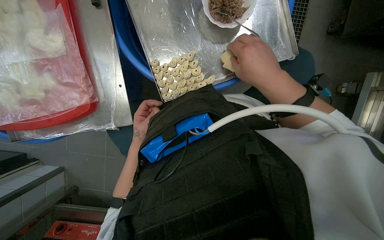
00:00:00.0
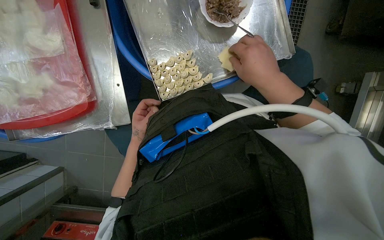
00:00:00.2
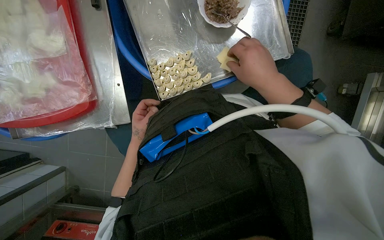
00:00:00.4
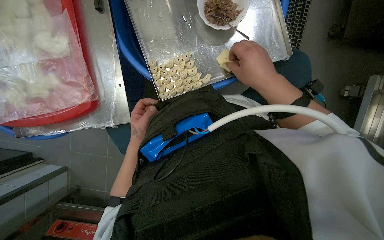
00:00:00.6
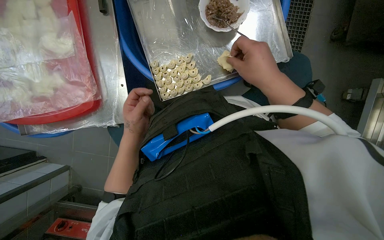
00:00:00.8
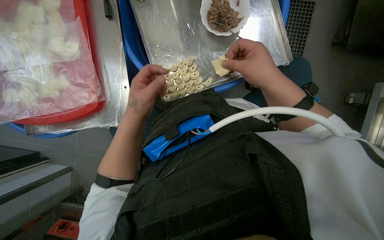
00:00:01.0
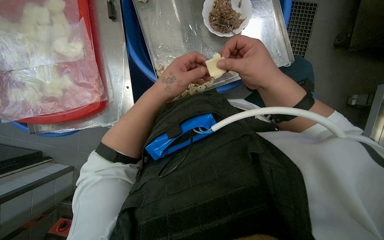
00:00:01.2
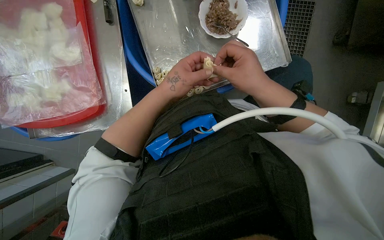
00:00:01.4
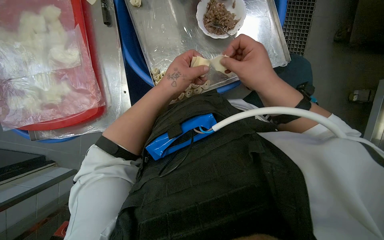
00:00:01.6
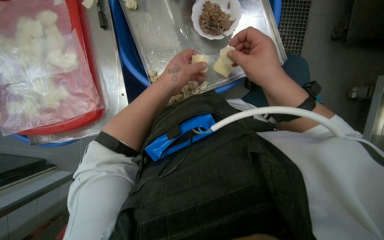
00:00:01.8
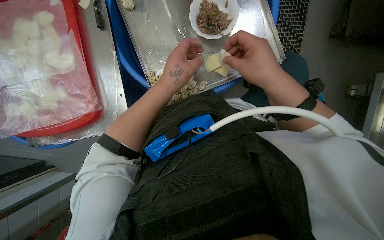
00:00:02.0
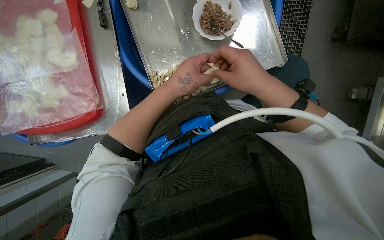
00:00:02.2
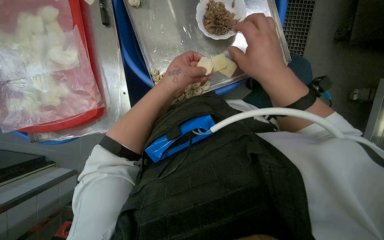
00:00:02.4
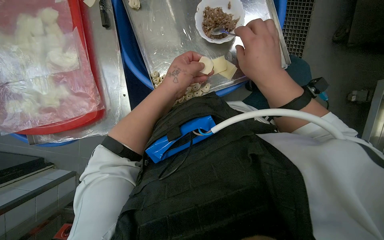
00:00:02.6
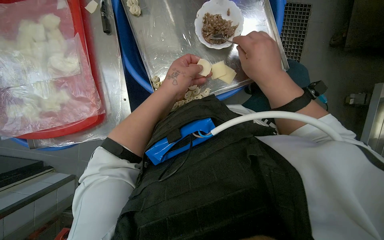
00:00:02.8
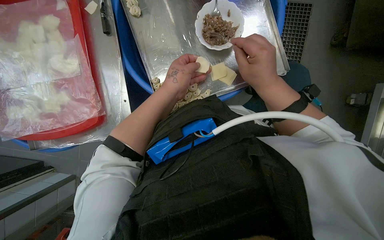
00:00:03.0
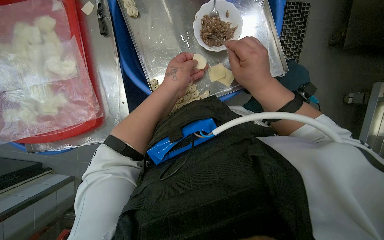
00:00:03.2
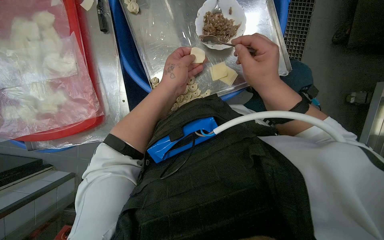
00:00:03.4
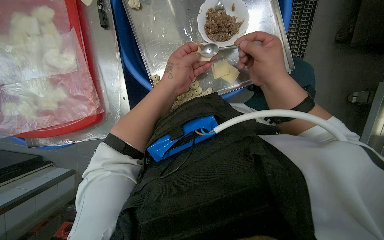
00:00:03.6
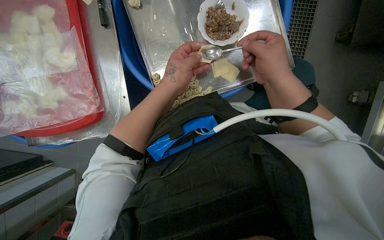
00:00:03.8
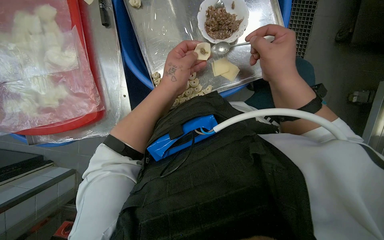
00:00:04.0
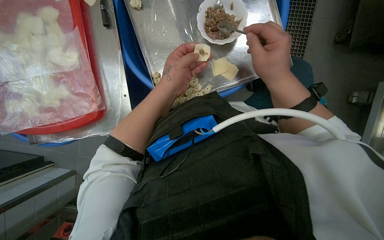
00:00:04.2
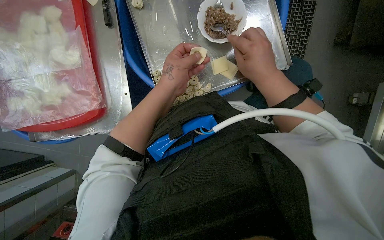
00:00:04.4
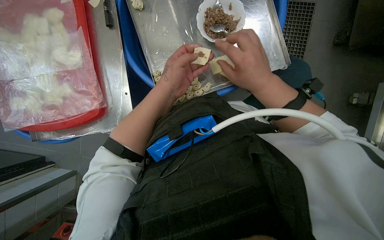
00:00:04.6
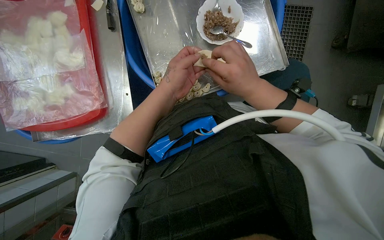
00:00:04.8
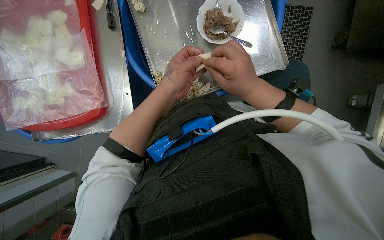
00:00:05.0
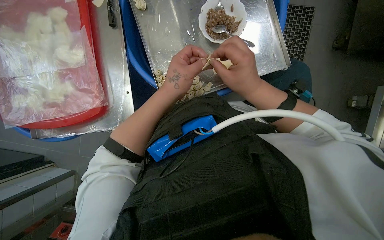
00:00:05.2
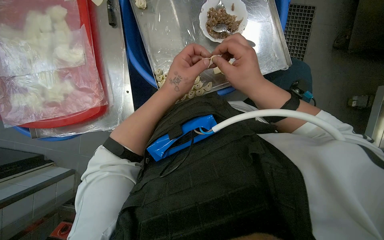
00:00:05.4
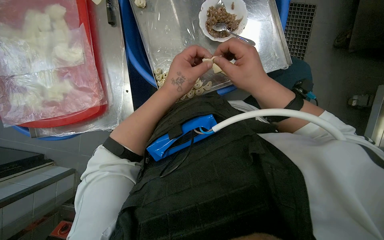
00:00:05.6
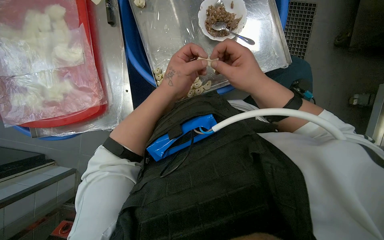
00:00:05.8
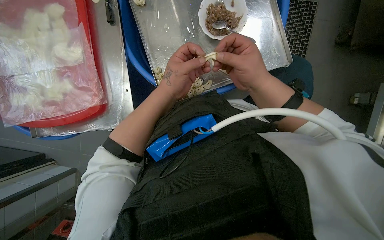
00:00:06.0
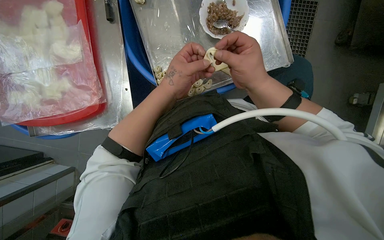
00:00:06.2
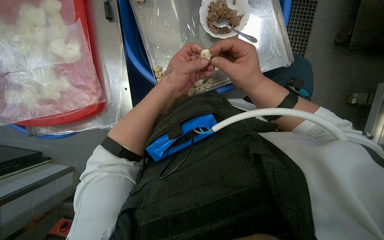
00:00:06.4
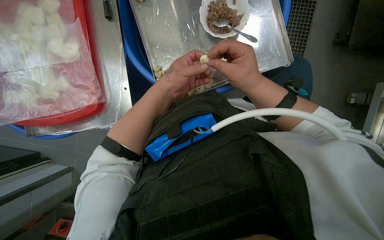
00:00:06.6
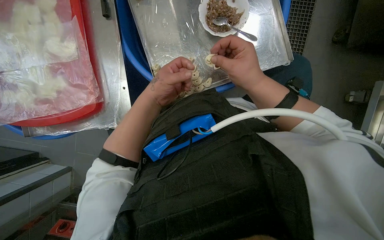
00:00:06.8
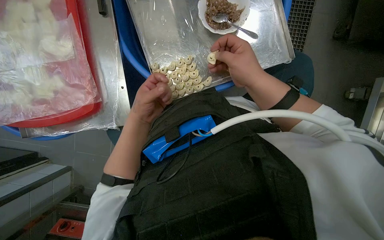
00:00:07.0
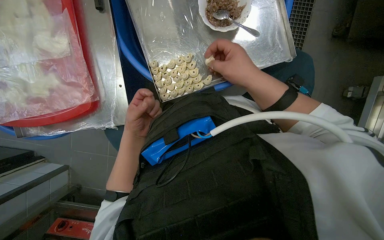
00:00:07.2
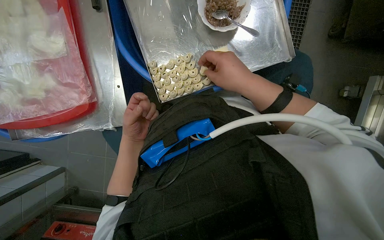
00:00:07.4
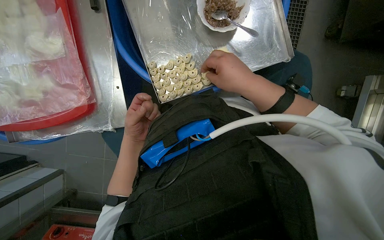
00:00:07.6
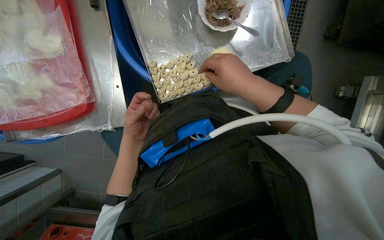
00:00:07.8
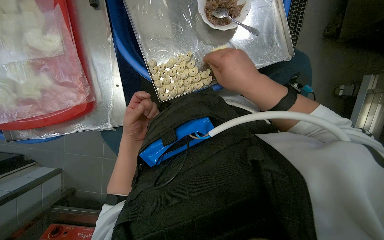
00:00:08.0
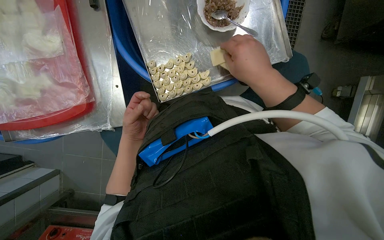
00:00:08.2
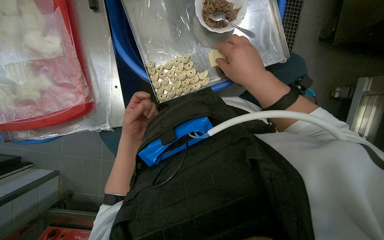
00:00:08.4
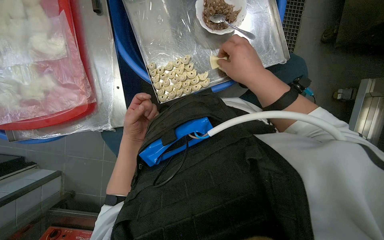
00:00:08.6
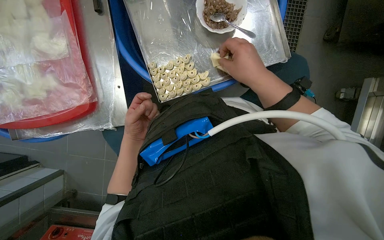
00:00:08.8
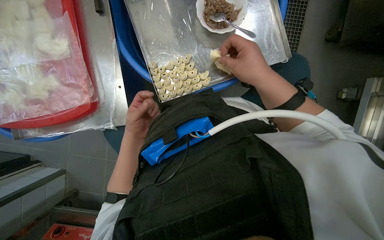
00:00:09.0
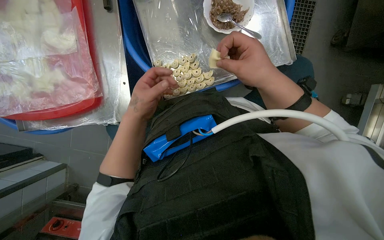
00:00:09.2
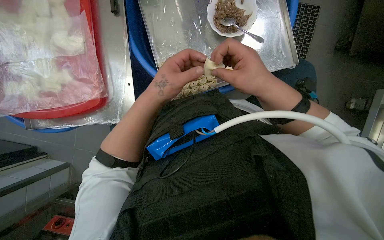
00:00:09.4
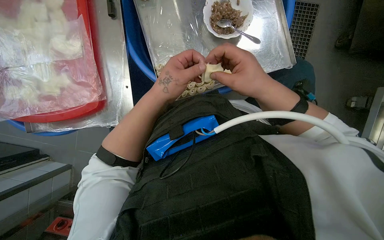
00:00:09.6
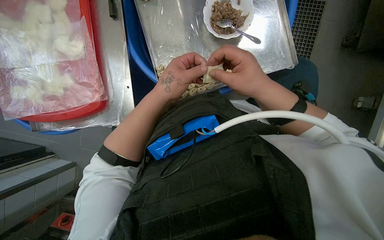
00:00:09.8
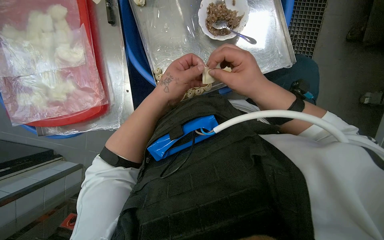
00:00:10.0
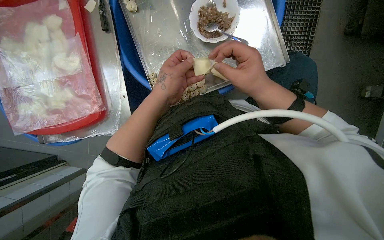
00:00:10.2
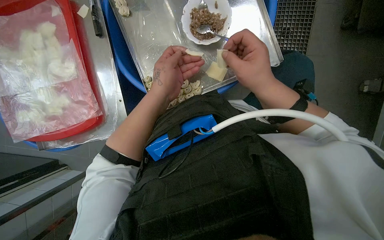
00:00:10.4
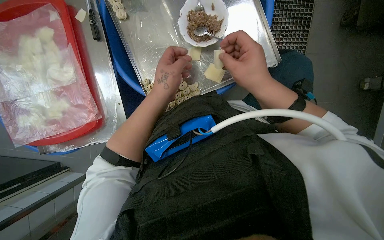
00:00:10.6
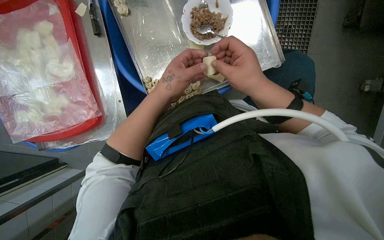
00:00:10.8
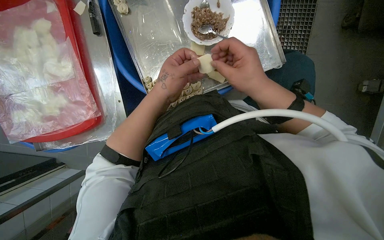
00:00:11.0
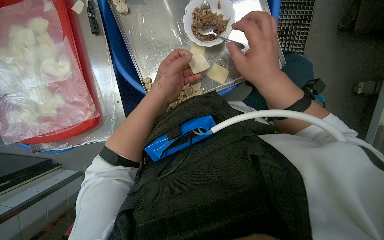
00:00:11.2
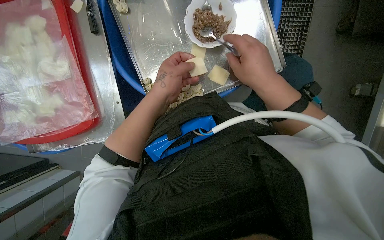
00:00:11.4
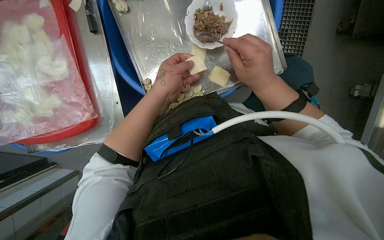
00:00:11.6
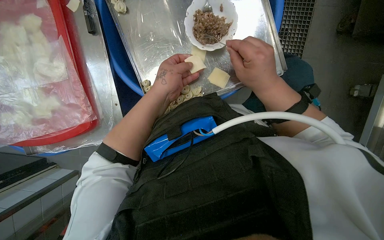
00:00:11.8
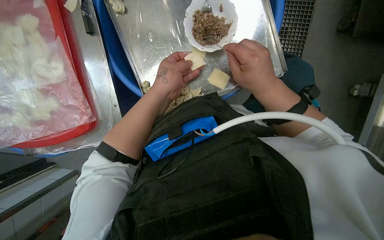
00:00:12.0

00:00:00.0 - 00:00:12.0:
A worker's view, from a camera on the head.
Job: preparing food.
The whole recording: Making dumplings with meat filling. The worker picks up dough, fills it with meat, folds it, and places the finished dumpling on a tray.
00:00:00.0 - 00:00:01.6: The left hand goes some 25 cm nearer to the camera, up the picture and to the right.
00:00:01.6 - 00:00:06.0: The hands make small movements and keep their place.
00:00:06.0 - 00:00:07.6: The left hand heads down the picture, to the left and farther from the camera, covering roughly 20 cm.
00:00:07.6 - 00:00:09.0: The hands make small movements and keep their place.
00:00:09.0 - 00:00:10.4: The left hand goes roughly 20 cm up the picture, to the right and nearer to the camera.
00:00:10.4 - 00:00:12.0: The hands work in one place, with small movements.

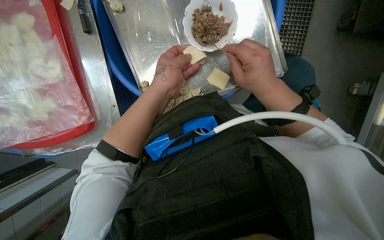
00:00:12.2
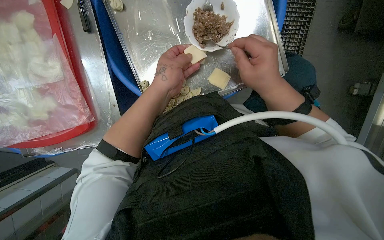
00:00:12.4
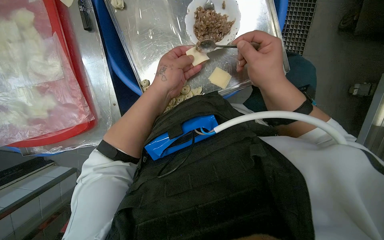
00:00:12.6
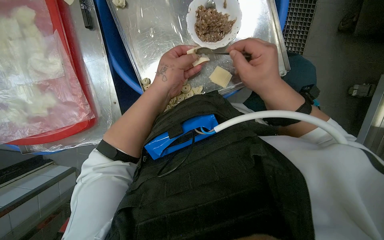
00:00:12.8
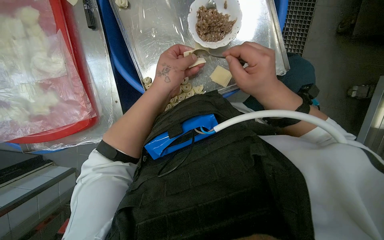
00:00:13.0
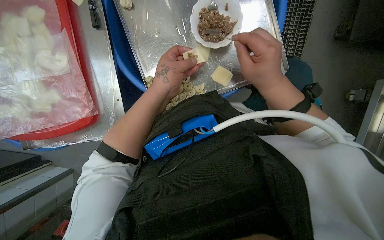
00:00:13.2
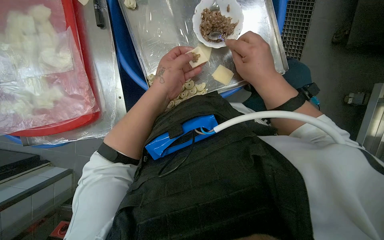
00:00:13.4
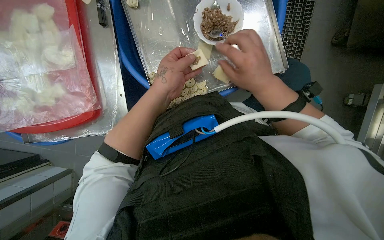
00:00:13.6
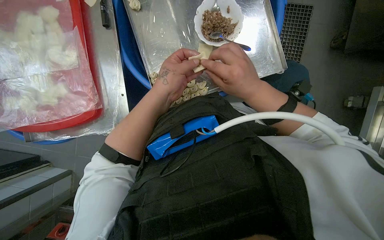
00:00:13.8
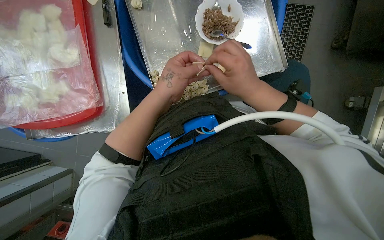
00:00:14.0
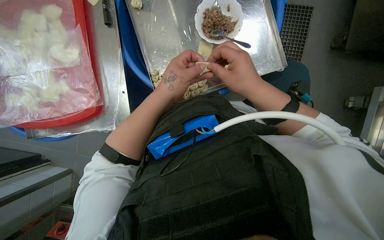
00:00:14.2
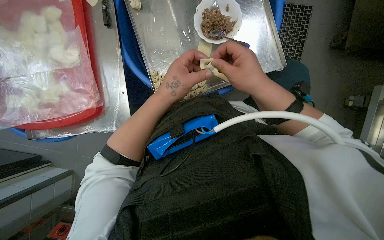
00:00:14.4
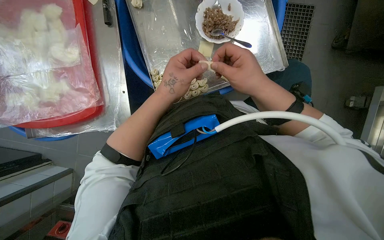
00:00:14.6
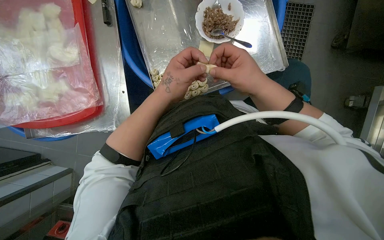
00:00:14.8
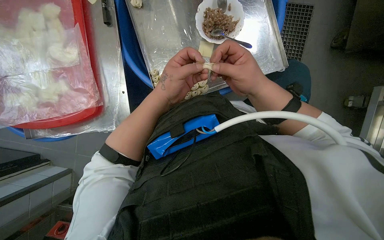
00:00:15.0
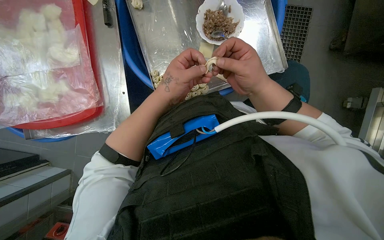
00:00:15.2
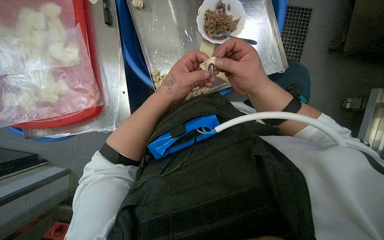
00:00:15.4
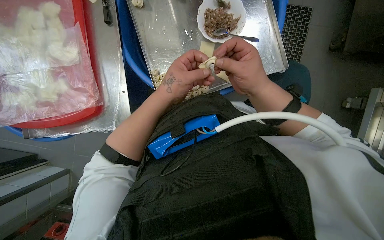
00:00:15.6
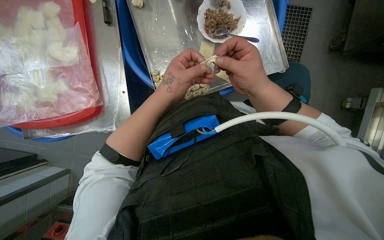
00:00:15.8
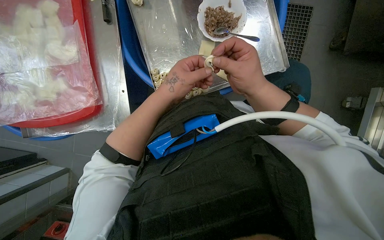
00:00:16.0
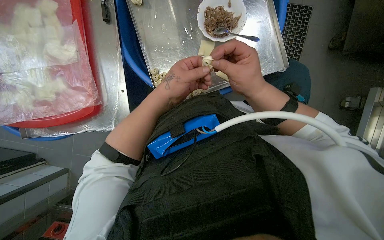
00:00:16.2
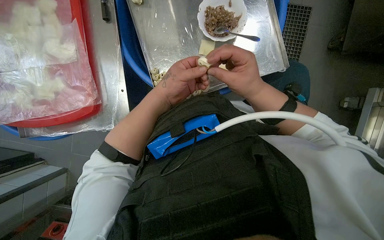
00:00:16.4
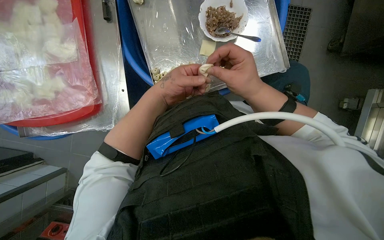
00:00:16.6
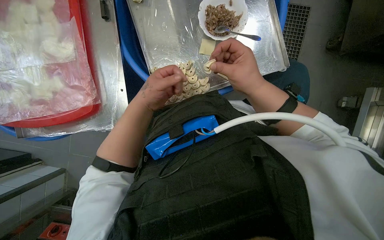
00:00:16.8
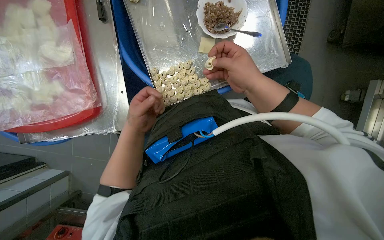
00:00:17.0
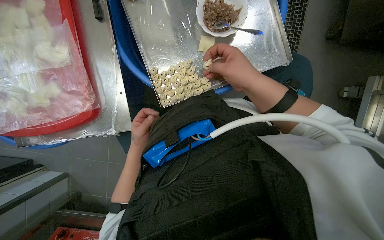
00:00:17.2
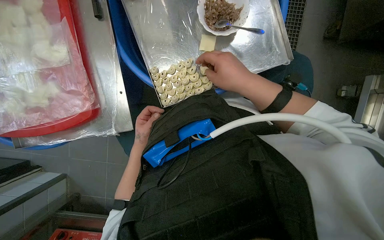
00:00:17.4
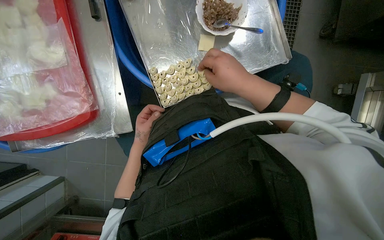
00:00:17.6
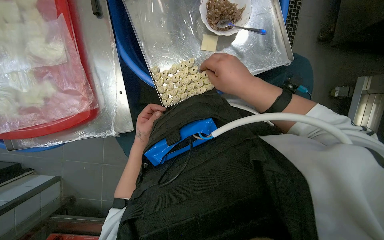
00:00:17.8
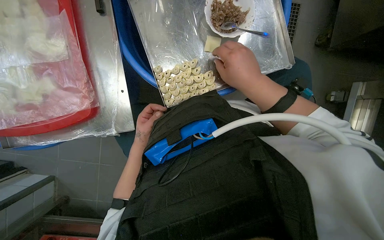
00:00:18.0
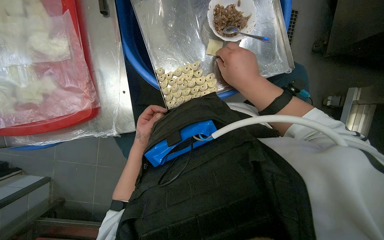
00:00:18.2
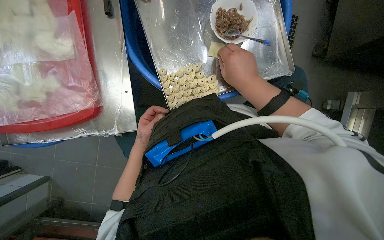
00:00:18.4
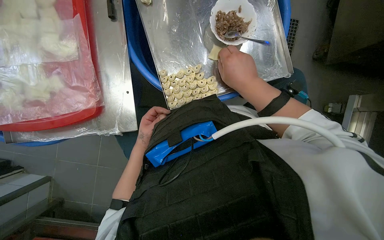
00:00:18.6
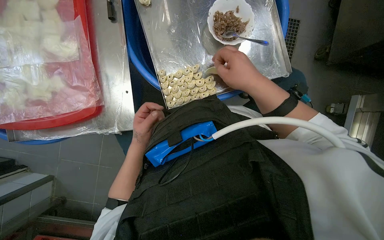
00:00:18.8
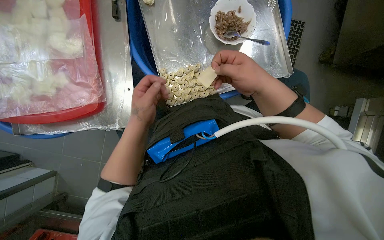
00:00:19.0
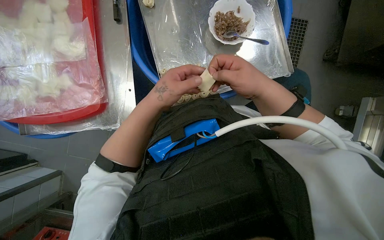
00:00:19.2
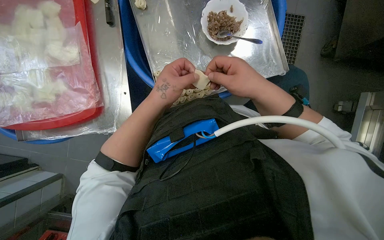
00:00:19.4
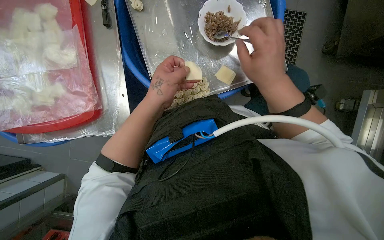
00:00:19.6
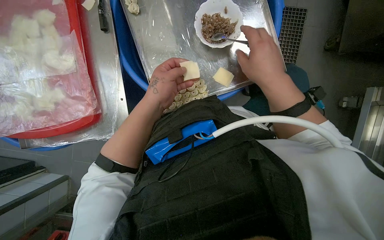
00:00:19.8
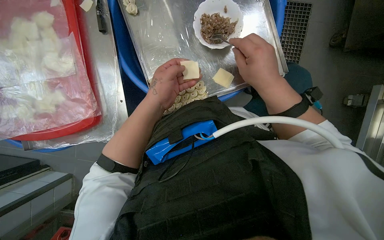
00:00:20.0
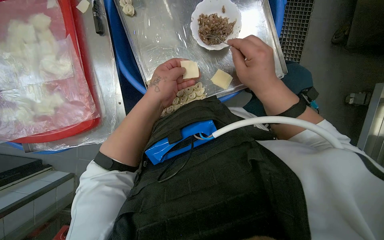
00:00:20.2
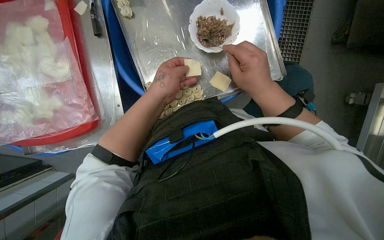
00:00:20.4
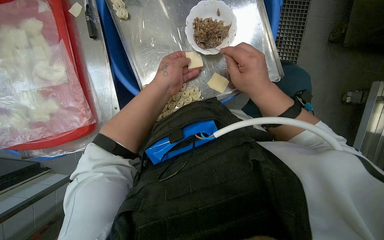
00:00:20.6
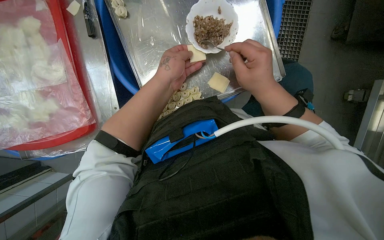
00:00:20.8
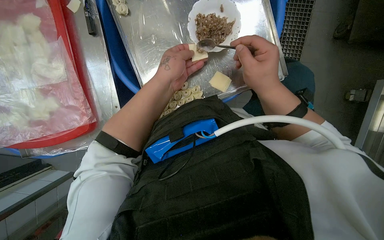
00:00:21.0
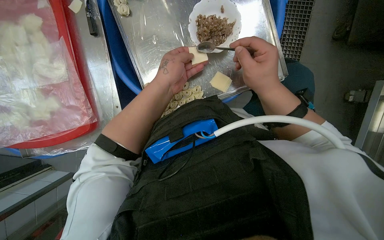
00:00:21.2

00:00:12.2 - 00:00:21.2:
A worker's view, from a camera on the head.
Job: preparing food.
The whole recording: Making dumplings with meat filling. The worker picks up dough, fills it with meat, folds it, and places the finished dumpling on a tray.
00:00:12.2 - 00:00:16.6: The hands are busy where they are.
00:00:16.6 - 00:00:18.2: The left hand goes some 20 cm farther from the camera, down the picture and to the left.
00:00:18.2 - 00:00:19.8: The right hand shifts approximately 10 cm to the right; the left hand moves nearer to the camera, up the picture and to the right, approximately 25 cm.
00:00:19.8 - 00:00:21.2: The hands are busy where they are.
